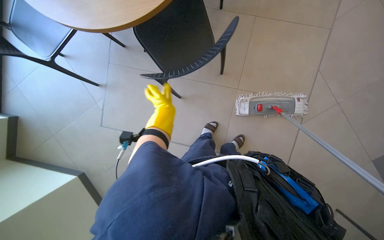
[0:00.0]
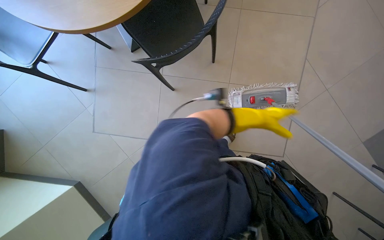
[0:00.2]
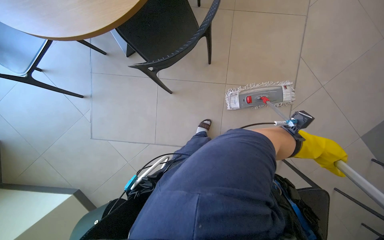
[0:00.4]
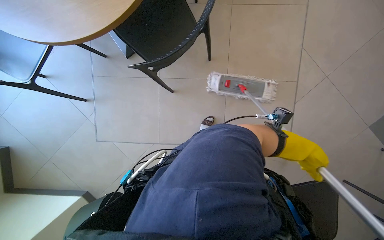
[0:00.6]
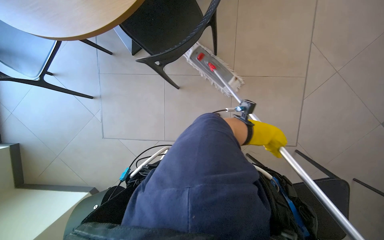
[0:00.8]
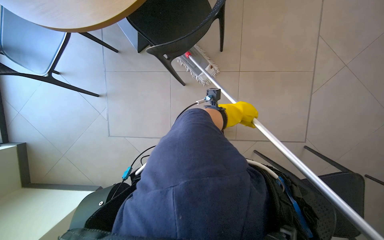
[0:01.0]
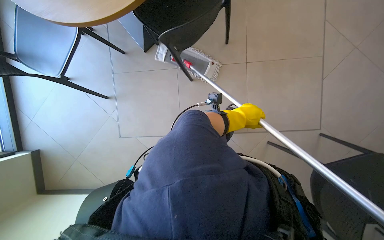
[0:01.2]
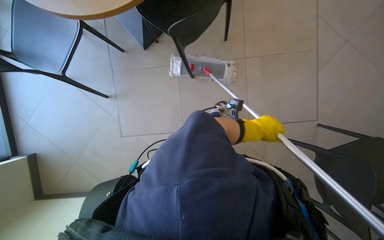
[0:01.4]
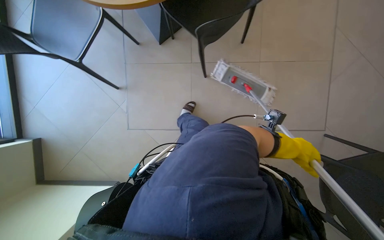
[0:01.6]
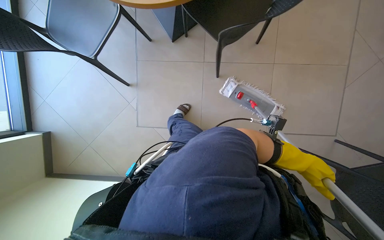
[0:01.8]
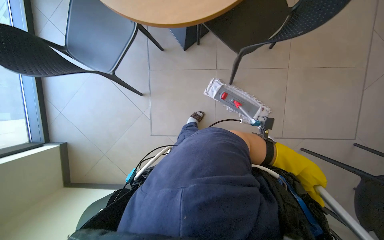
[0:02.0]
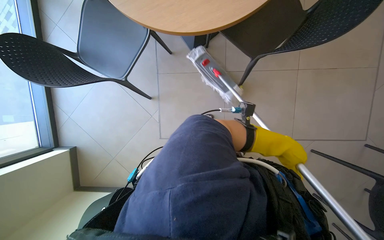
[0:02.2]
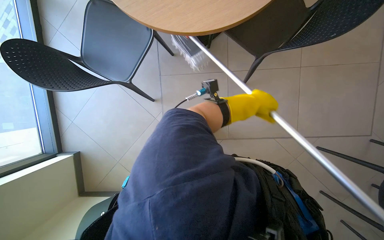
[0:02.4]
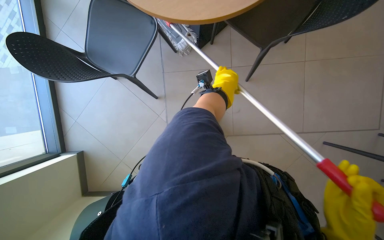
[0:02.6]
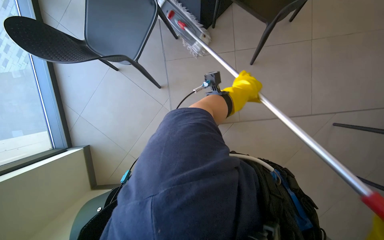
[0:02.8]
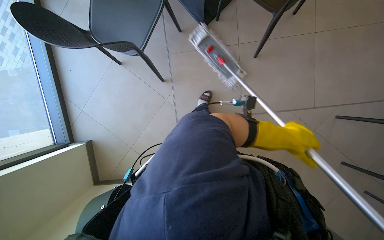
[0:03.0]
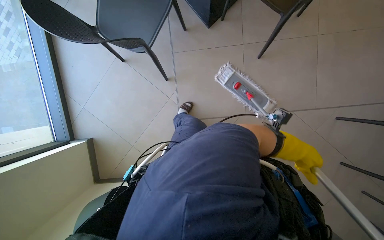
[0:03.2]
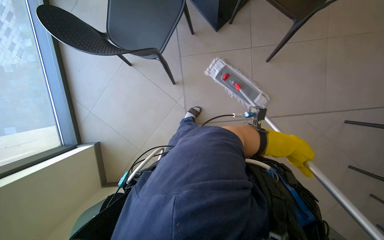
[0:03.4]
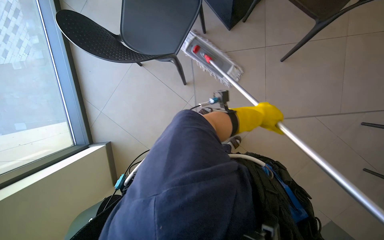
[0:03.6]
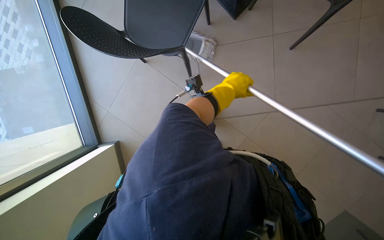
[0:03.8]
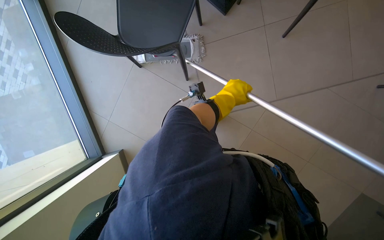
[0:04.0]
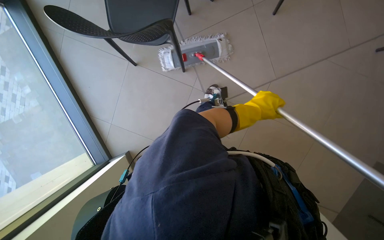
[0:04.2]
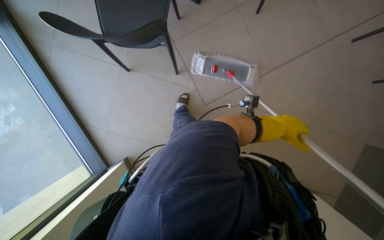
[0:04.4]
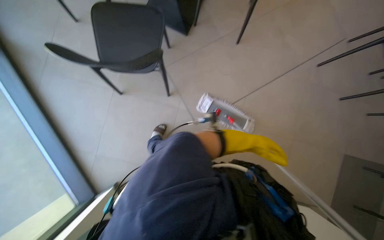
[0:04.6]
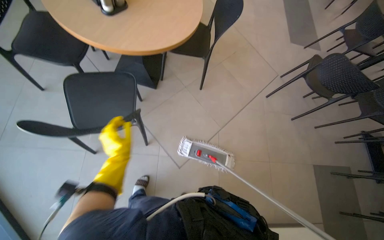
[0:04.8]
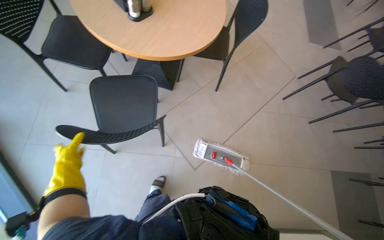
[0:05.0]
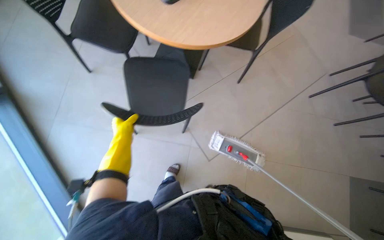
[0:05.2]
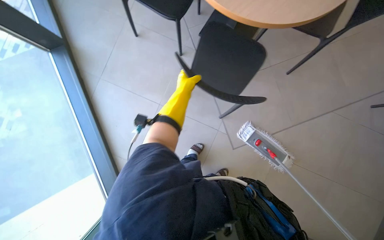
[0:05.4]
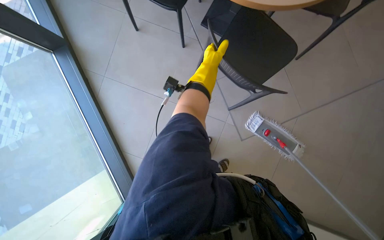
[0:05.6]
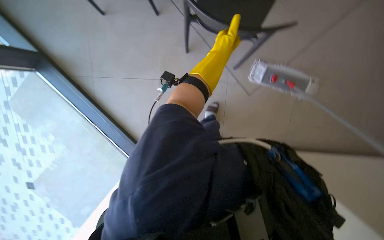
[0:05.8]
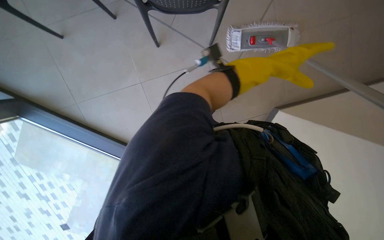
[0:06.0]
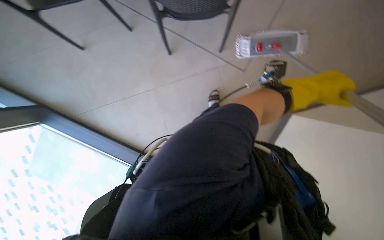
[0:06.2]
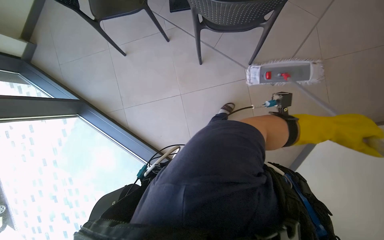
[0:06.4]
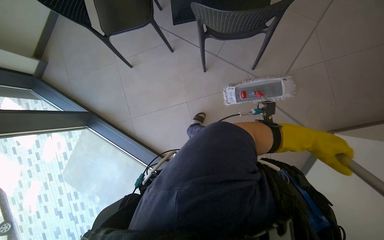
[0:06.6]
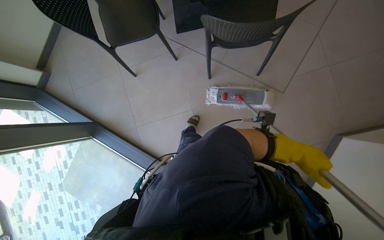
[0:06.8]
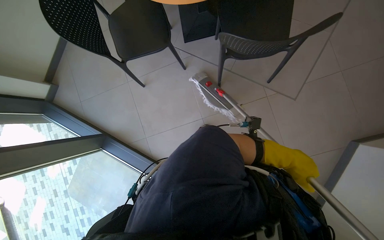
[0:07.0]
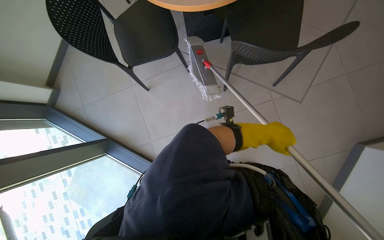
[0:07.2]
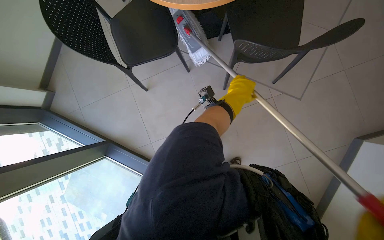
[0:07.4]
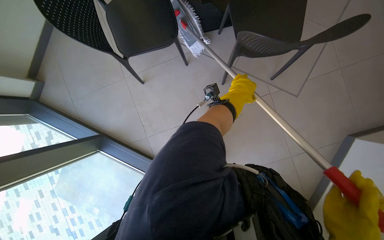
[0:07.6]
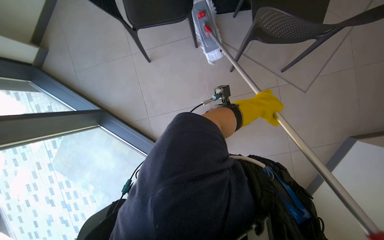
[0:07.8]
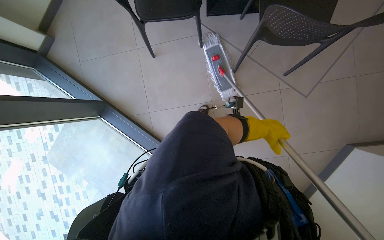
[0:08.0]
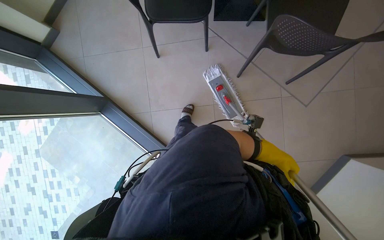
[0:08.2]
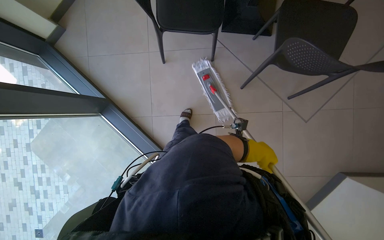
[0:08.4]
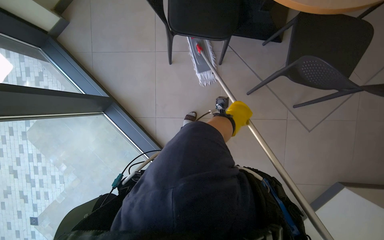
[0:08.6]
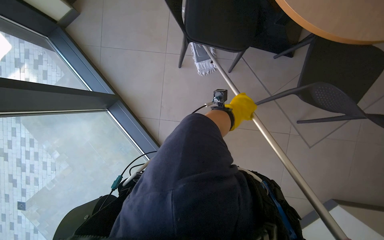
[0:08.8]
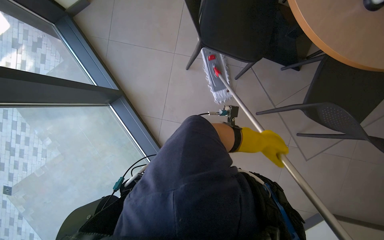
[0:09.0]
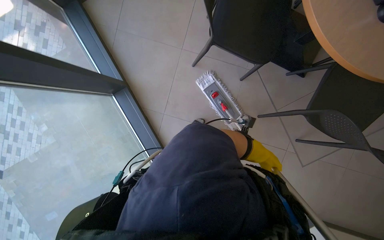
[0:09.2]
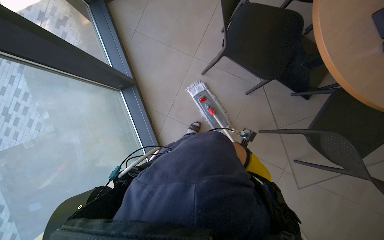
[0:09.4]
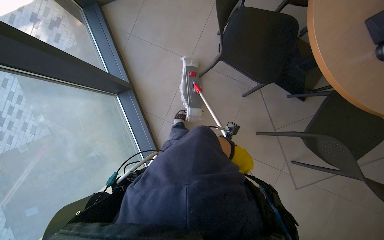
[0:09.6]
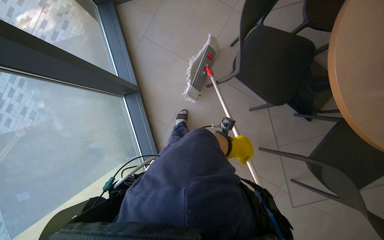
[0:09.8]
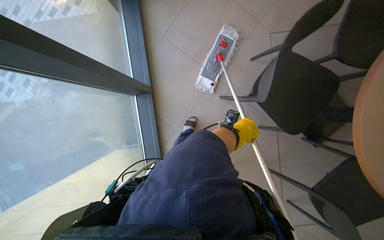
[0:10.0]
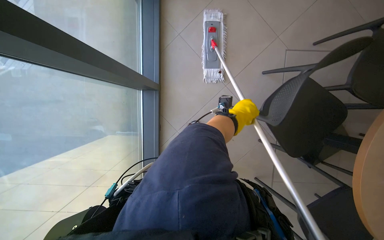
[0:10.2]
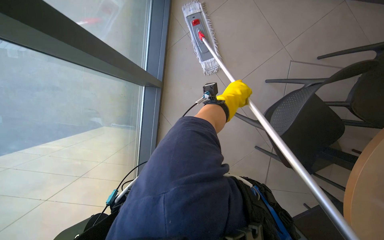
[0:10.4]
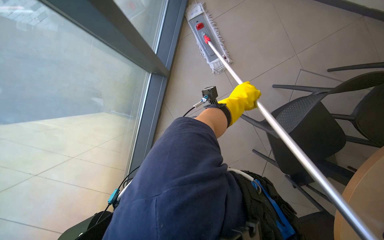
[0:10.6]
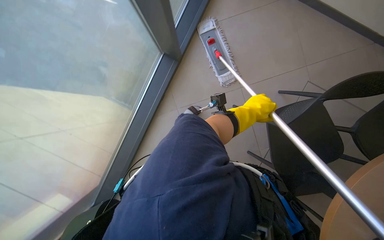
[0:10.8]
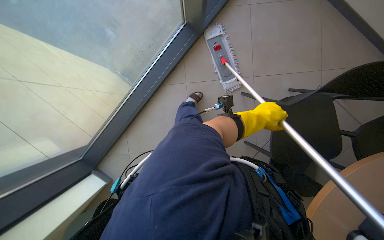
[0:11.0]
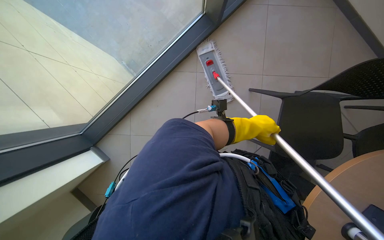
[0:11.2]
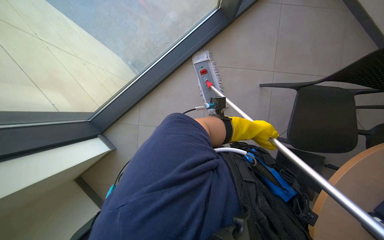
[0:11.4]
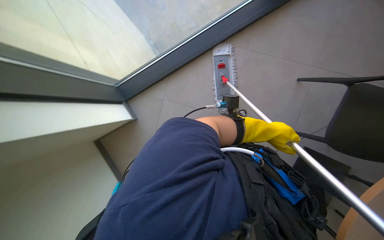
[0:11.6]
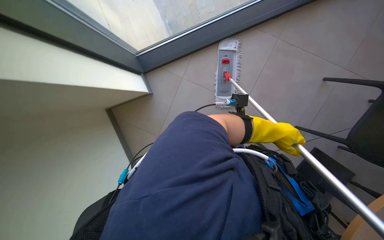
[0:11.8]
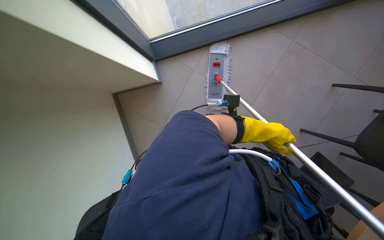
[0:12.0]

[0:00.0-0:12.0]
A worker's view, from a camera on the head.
Job: mopping floor.
The whole recording: Mopping cafeteria floor. The worker mops the cafeteria floor, moving chairs to clear the area.
0:04.4 to 0:06.0: The scene rotates counterclockwise by approximately 35 degrees.
0:06.0 to 0:07.6: The camera travels to the left, approximately 50 cm.
0:07.6 to 0:09.0: Everything in view rotates roughly 30 degrees clockwise.
0:09.0 to 0:10.4: The head travels approximately 40 cm. The scene turns about 35 degrees clockwise in the picture.
0:10.4 to 0:12.0: The right hand travels down the picture by about 15 cm.

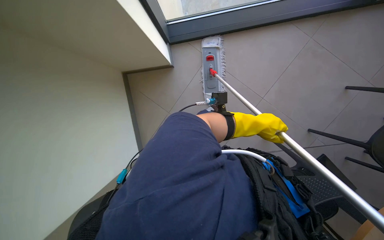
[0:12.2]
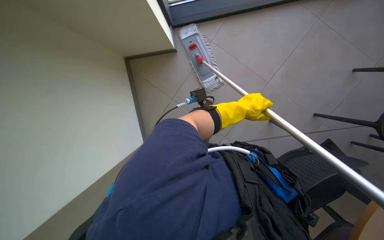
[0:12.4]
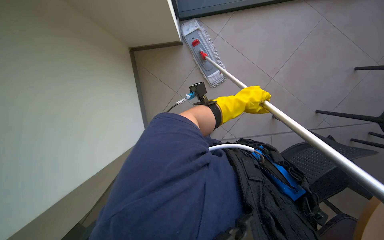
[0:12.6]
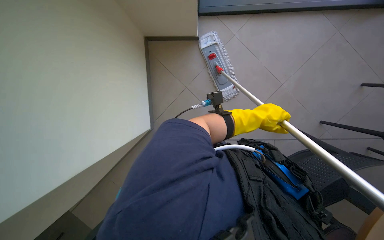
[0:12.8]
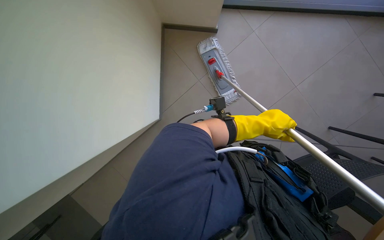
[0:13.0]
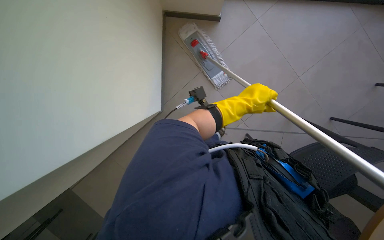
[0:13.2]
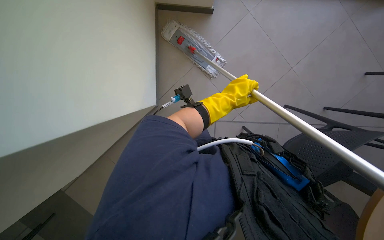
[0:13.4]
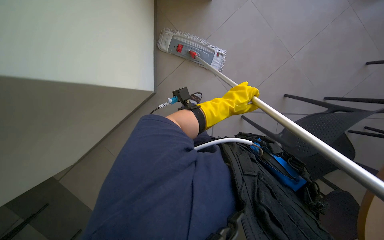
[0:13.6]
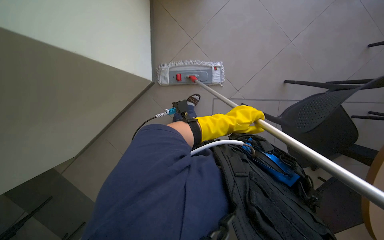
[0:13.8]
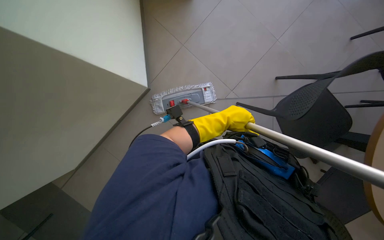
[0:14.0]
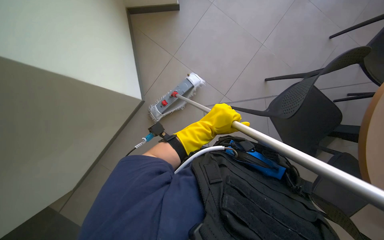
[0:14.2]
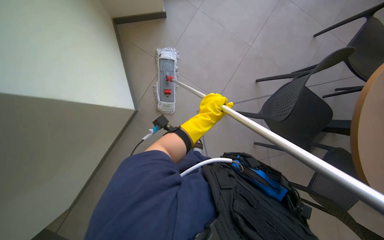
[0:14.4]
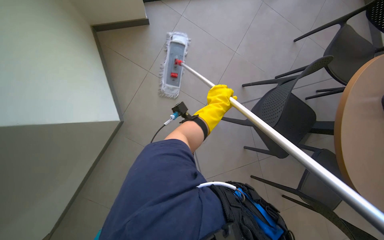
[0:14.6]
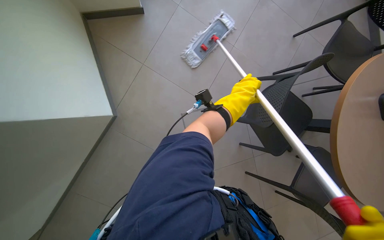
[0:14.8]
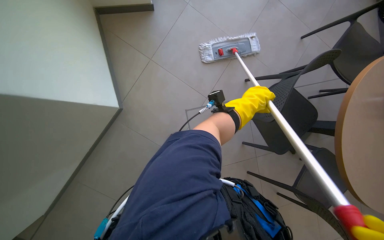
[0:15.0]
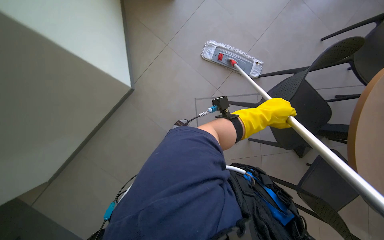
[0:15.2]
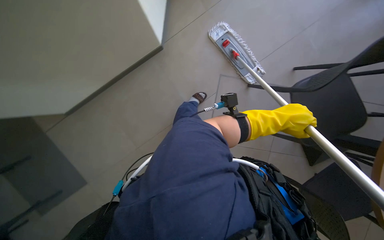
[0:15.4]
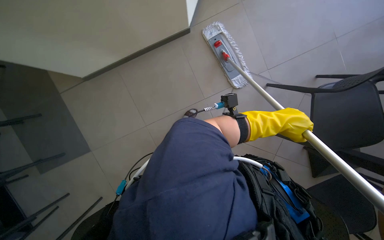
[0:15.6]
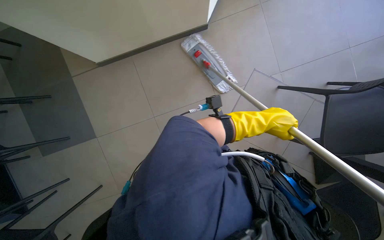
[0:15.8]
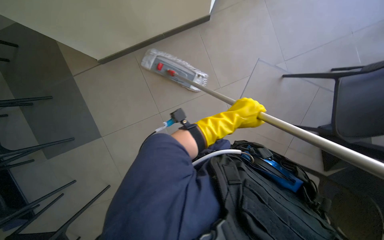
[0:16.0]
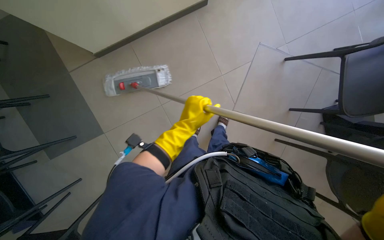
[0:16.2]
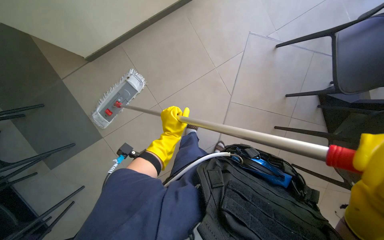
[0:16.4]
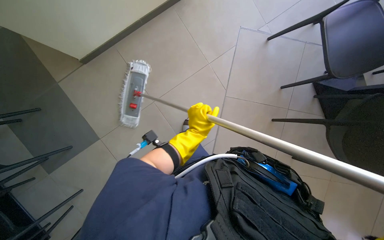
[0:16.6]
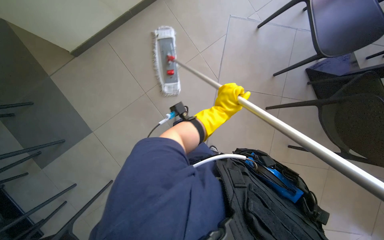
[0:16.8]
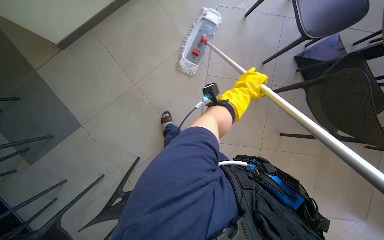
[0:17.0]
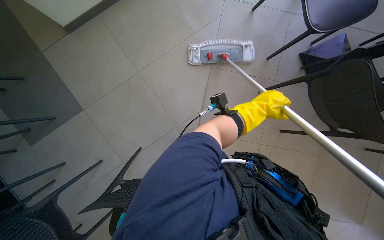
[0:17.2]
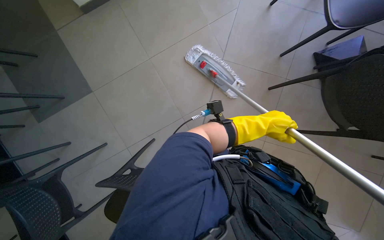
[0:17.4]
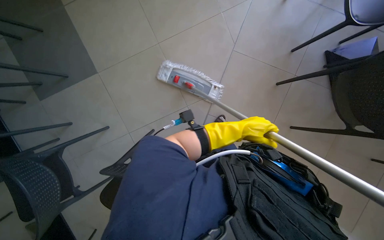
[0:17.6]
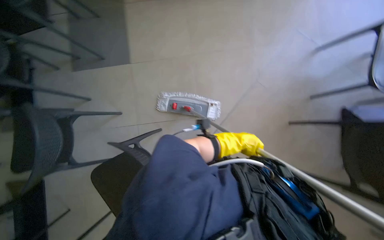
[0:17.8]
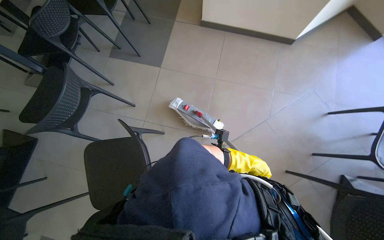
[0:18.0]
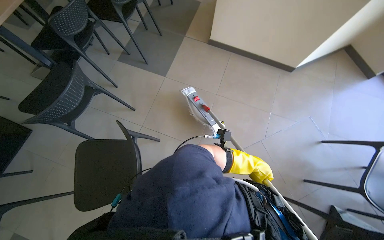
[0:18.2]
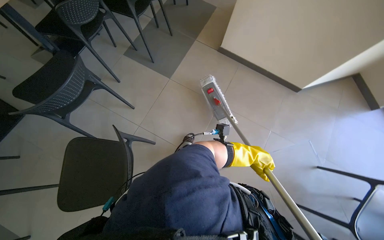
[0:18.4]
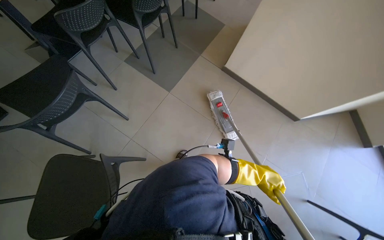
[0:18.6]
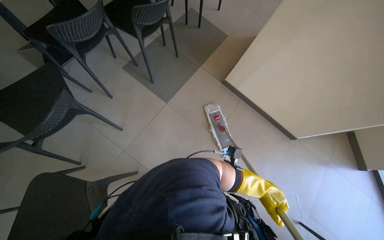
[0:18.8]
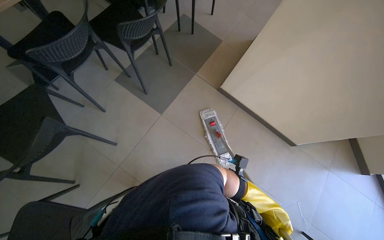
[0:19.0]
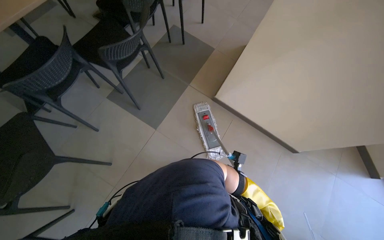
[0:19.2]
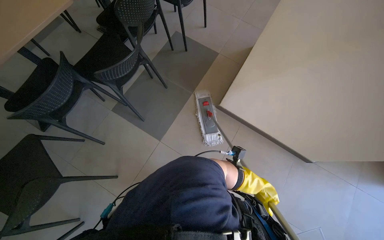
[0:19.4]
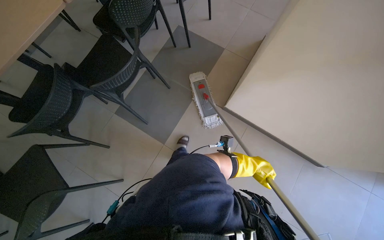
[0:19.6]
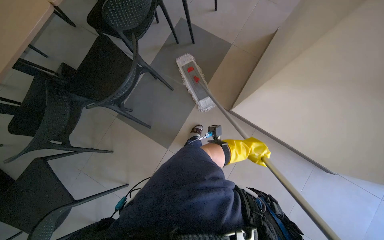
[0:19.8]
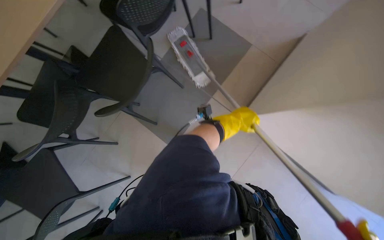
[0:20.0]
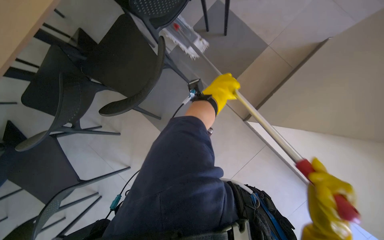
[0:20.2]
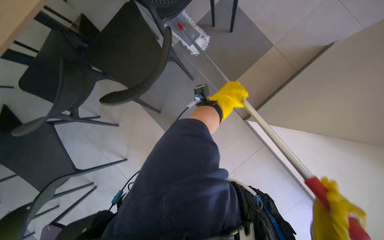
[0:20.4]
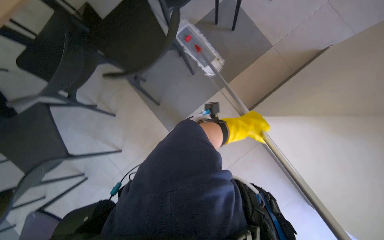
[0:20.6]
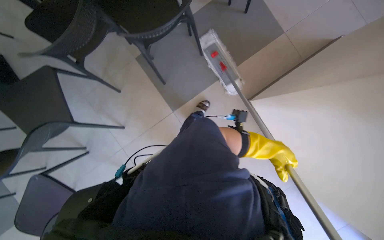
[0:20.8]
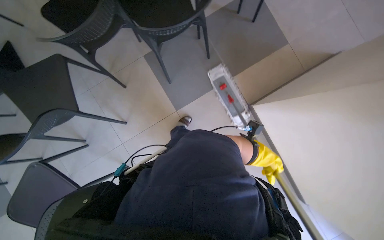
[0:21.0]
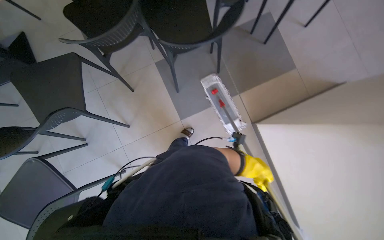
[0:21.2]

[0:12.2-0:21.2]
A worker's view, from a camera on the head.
Job: mopping floor.
The whole recording: Mopping cafeteria floor. The worker mops the cafeteria floor, moving chairs to clear the area.
0:12.2 to 0:13.8: The right hand swings left and right, about 15 cm each way, with 2 reversals.
0:13.8 to 0:15.2: The right hand moves nearer to the camera, approximately 10 cm.
0:15.2 to 0:16.6: The right hand is displaced down the picture, to the left and farther from the camera by about 40 cm.
0:16.6 to 0:18.2: The wearer moves roughly 50 cm. The wearer looks approximately 15 degrees further upward. Everything in view rotates approximately 40 degrees clockwise.
0:18.2 to 0:19.8: The camera travels roughly 1 m.
0:19.8 to 0:21.2: The scene turns about 35 degrees clockwise in the picture. The right hand goes up the picture and returns, approximately 40 cm each way.
